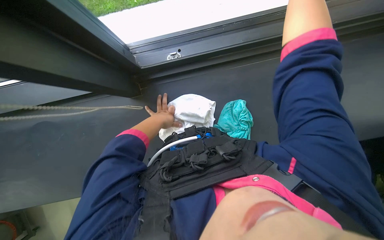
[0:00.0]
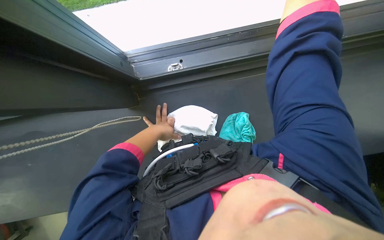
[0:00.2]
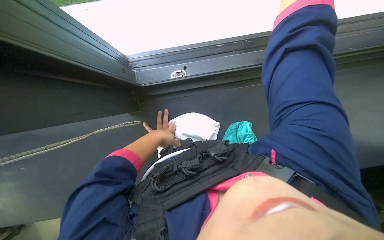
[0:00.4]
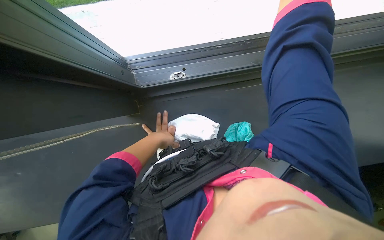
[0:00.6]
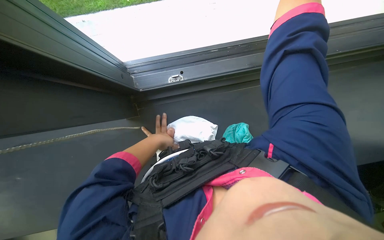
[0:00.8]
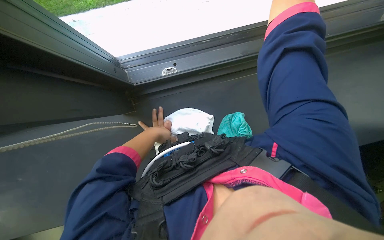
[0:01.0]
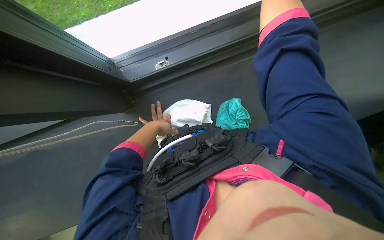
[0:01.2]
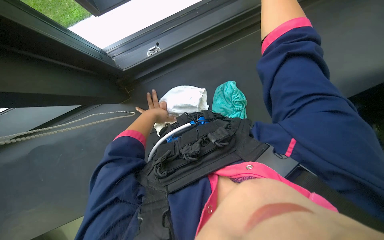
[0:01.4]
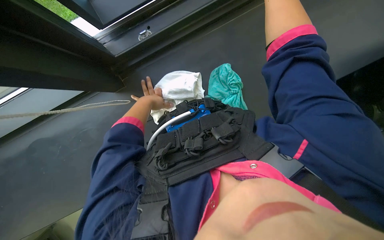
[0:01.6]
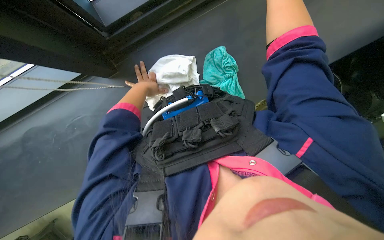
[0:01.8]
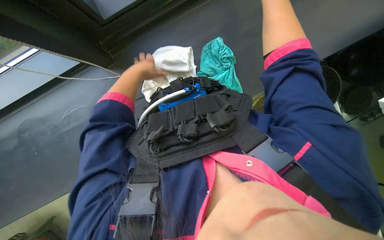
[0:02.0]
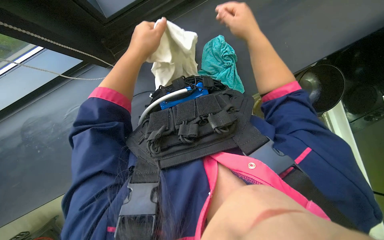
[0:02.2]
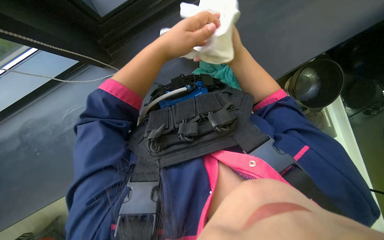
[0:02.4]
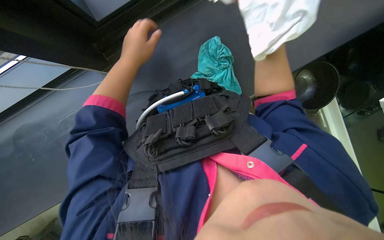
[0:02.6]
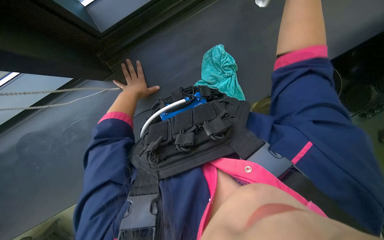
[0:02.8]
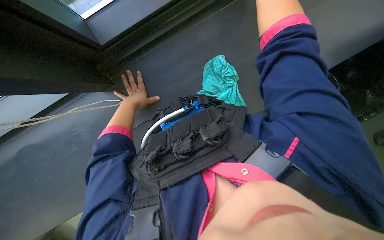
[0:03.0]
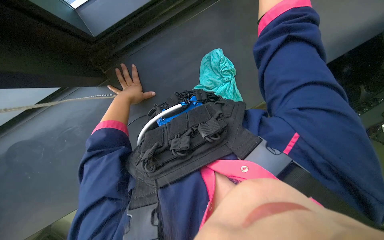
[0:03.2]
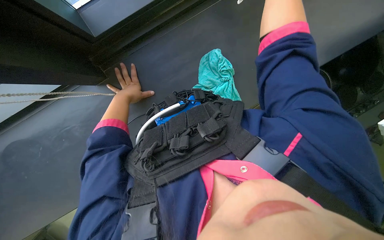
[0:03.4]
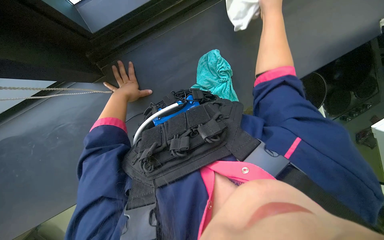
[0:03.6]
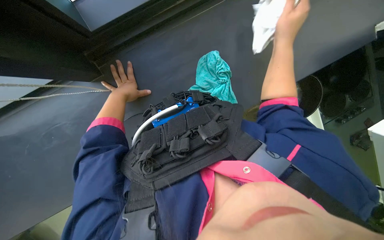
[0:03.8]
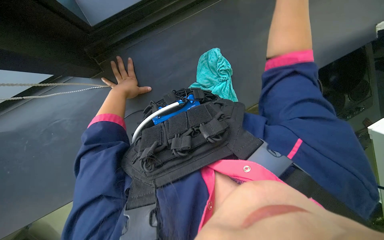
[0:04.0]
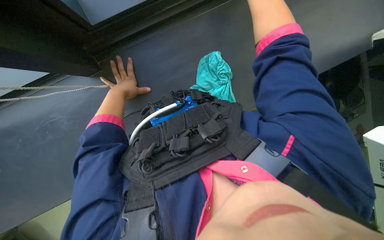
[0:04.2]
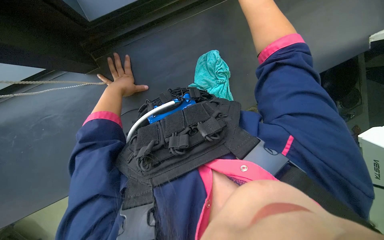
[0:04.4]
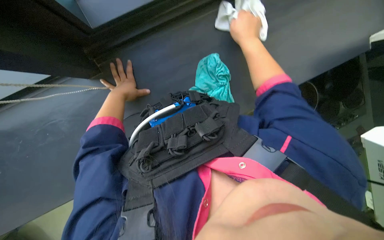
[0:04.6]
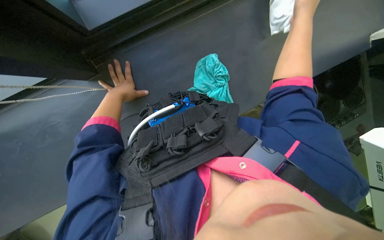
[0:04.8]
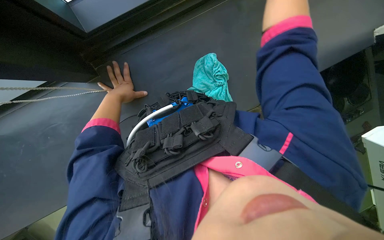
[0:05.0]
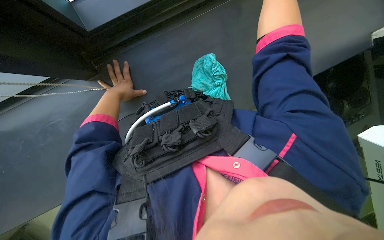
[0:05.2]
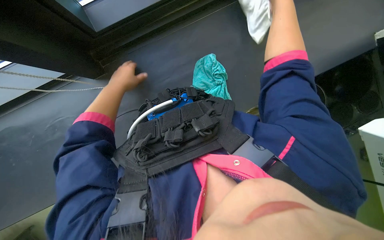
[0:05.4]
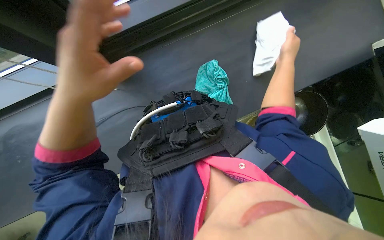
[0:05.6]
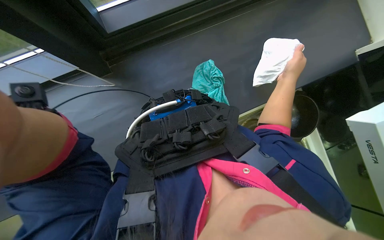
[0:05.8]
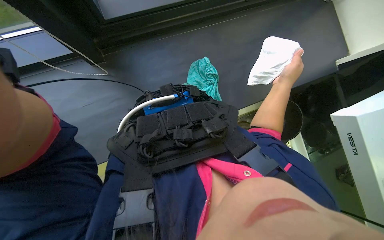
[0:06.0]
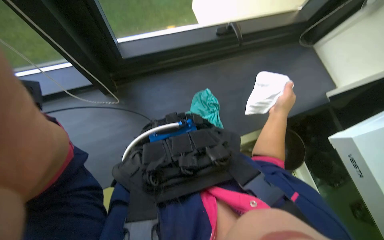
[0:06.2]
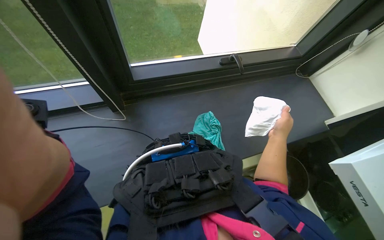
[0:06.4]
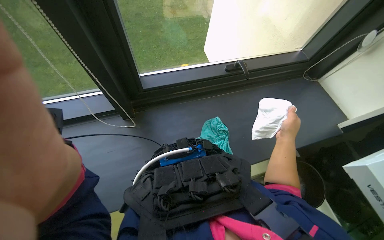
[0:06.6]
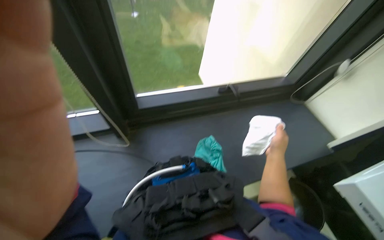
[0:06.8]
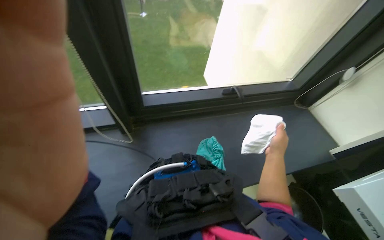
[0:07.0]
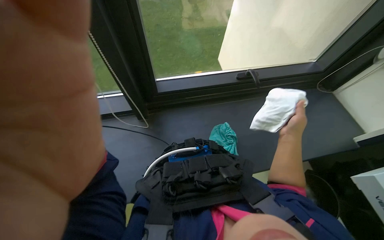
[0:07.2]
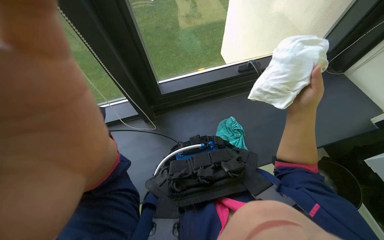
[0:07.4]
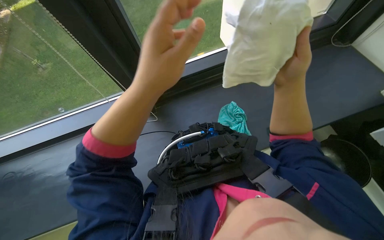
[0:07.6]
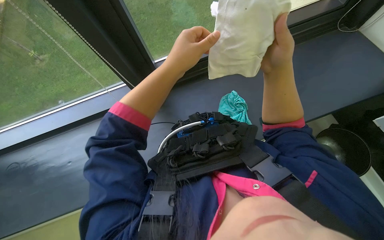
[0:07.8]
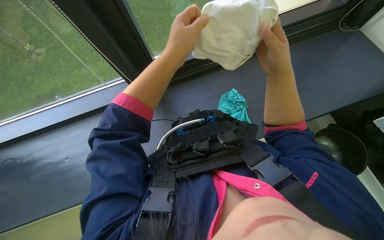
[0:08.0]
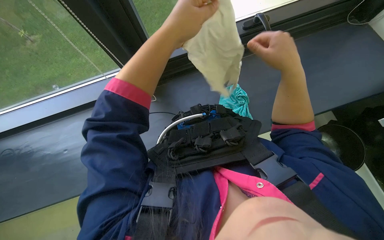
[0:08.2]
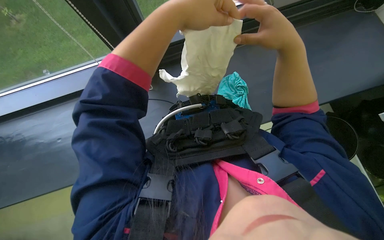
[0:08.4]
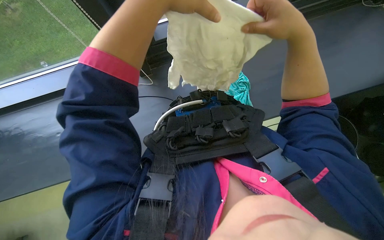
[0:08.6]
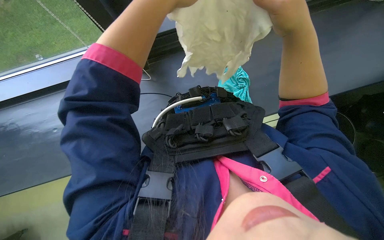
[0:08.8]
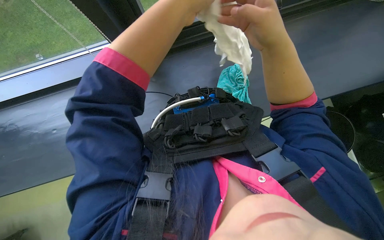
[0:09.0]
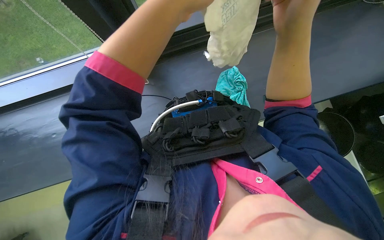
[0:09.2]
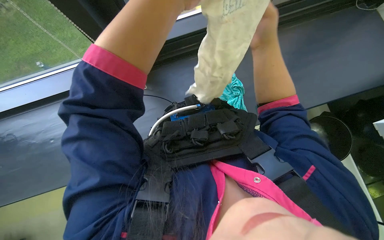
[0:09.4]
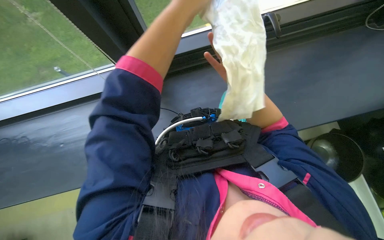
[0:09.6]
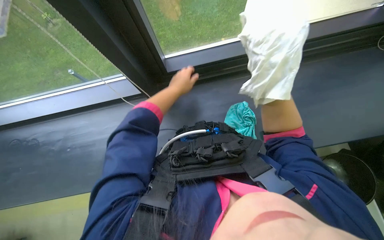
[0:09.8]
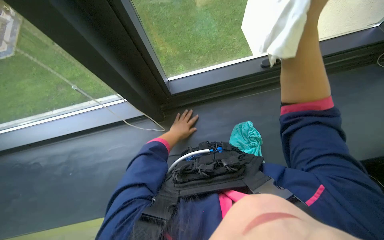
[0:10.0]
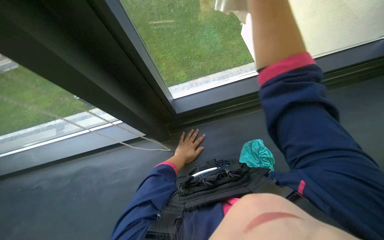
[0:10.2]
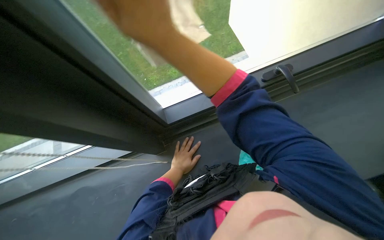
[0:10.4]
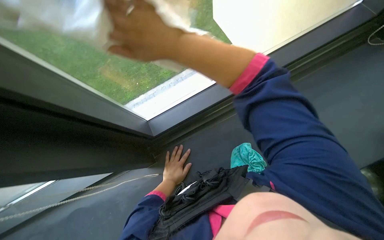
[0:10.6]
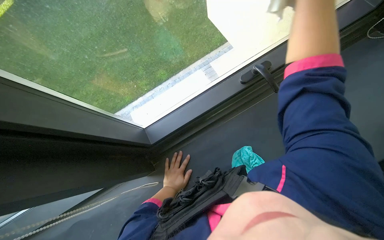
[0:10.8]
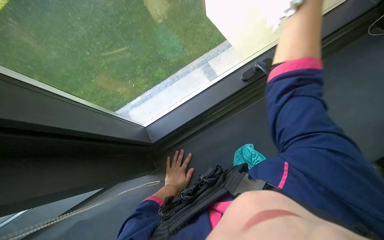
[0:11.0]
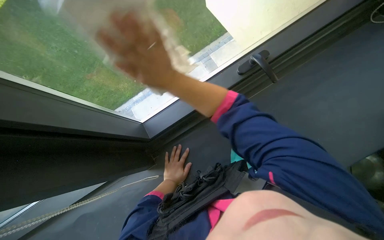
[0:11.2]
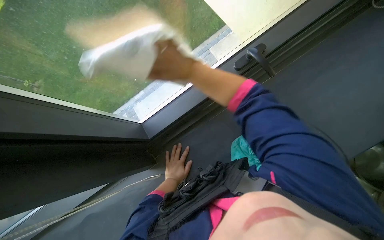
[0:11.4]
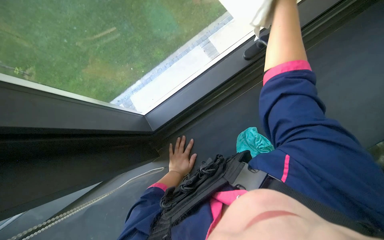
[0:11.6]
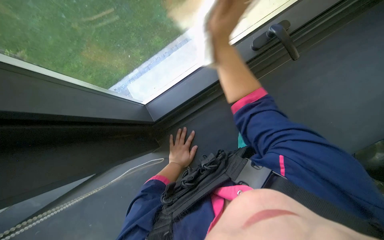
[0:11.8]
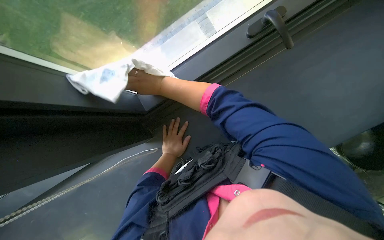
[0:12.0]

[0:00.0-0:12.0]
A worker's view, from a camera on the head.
Job: cleaning kitchen.
The whole recording: Wiping kitchen area surfaces. The worker wipes various kitchen surfaces including cabinets, counter, window frame, and blinds chain.
0:01.6 to 0:03.0: The left hand moves some 15 cm nearer to the camera and comes back.
0:06.0 to 0:07.6: The view tips upward by approximately 20 degrees.
0:07.6 to 0:09.0: The view tips downward by some 15 degrees.
0:09.0 to 0:10.4: The camera pitches upward, by approximately 40 degrees.

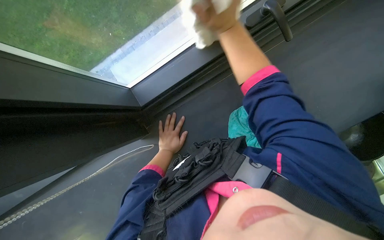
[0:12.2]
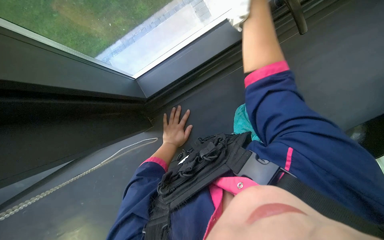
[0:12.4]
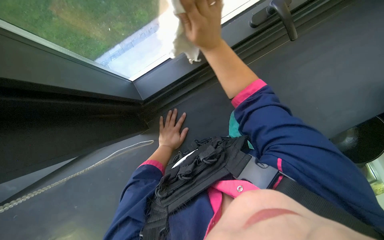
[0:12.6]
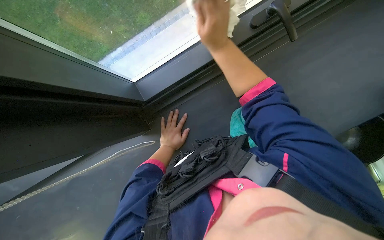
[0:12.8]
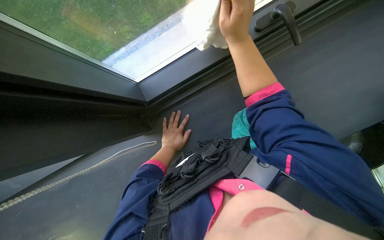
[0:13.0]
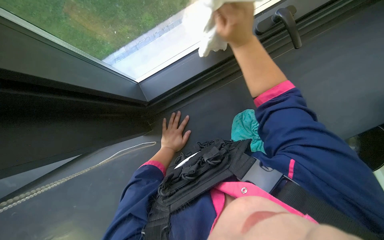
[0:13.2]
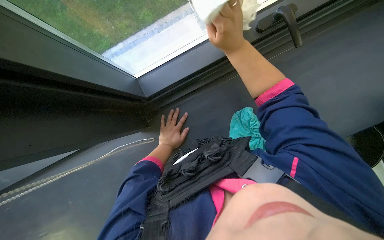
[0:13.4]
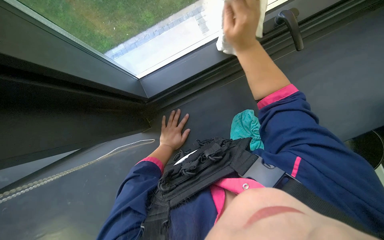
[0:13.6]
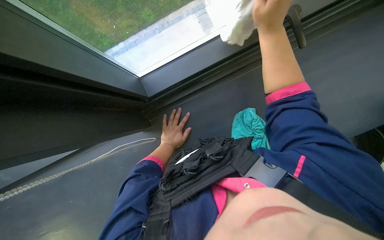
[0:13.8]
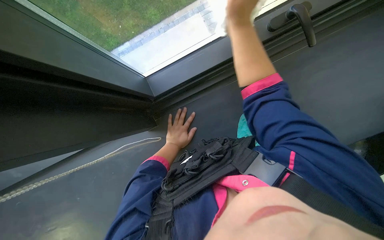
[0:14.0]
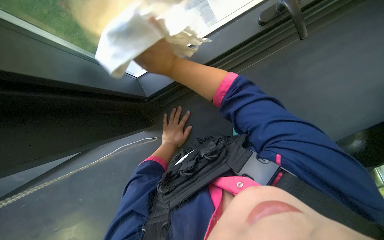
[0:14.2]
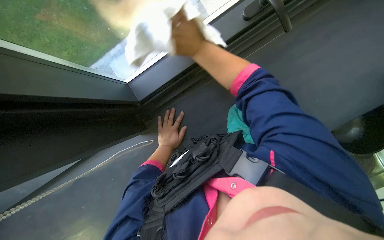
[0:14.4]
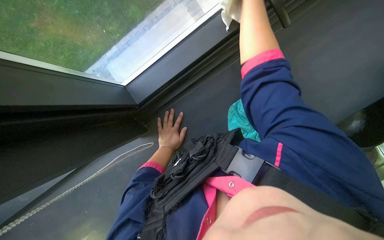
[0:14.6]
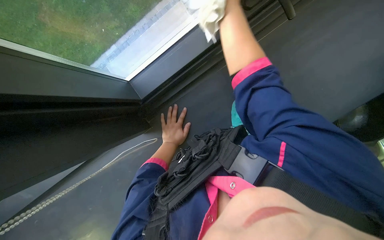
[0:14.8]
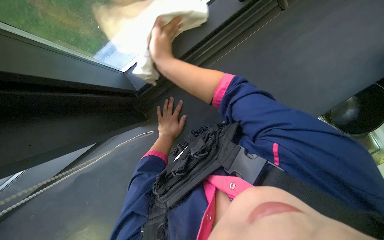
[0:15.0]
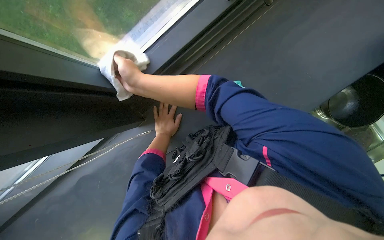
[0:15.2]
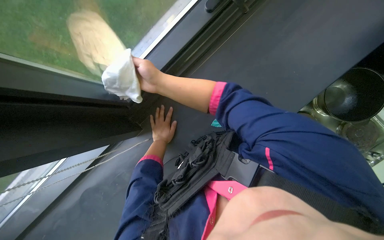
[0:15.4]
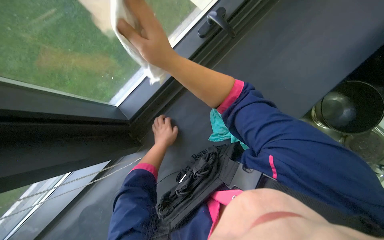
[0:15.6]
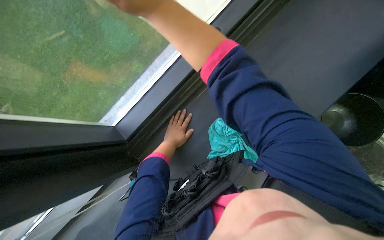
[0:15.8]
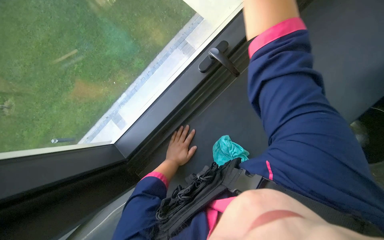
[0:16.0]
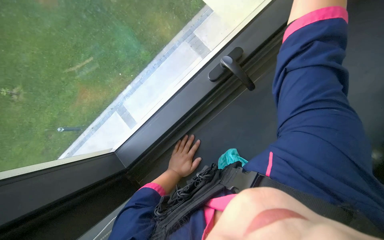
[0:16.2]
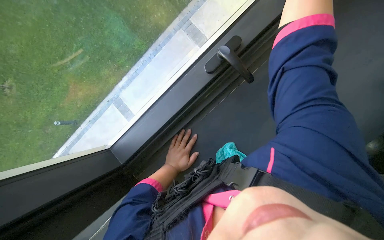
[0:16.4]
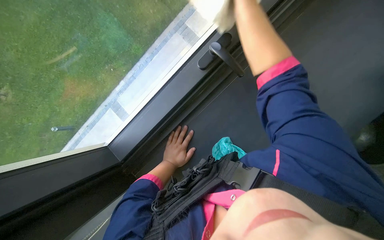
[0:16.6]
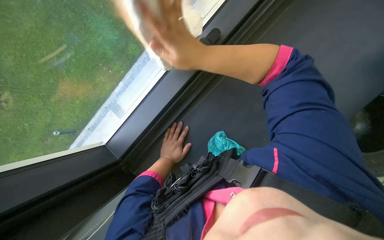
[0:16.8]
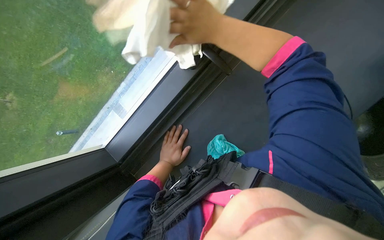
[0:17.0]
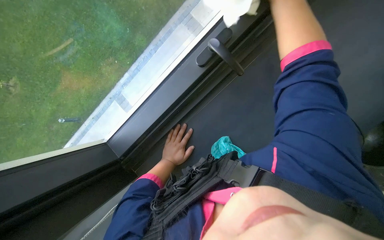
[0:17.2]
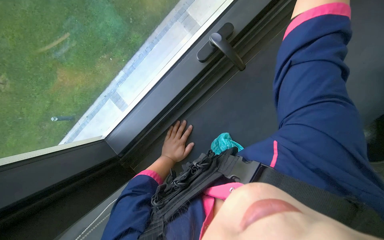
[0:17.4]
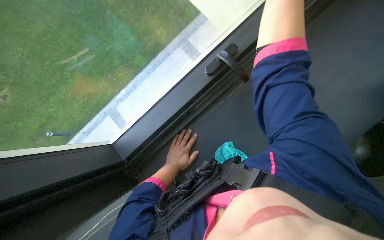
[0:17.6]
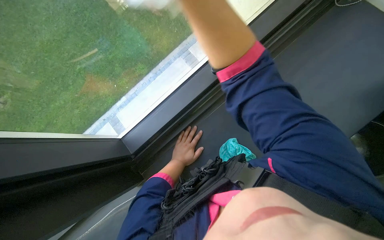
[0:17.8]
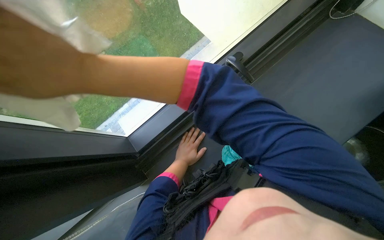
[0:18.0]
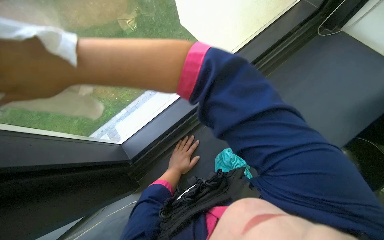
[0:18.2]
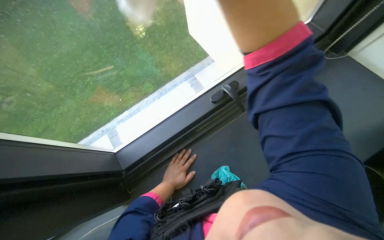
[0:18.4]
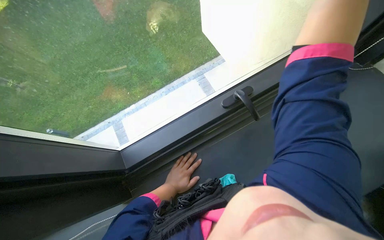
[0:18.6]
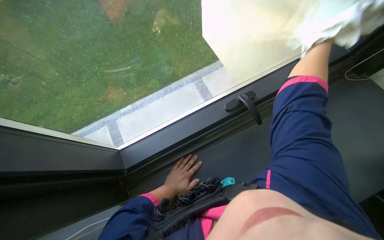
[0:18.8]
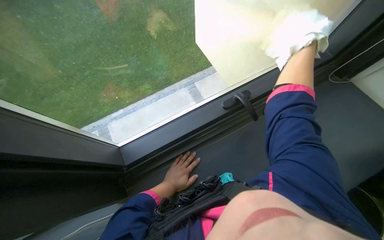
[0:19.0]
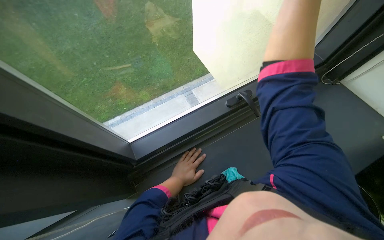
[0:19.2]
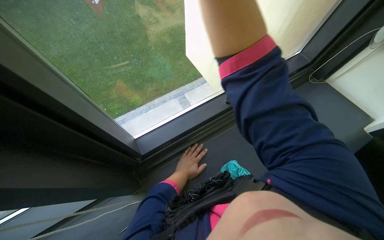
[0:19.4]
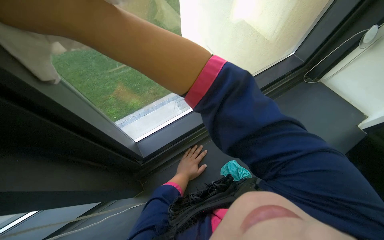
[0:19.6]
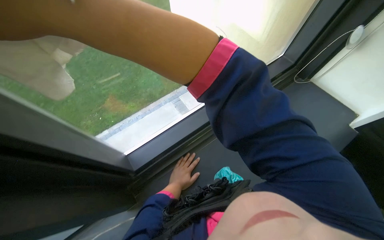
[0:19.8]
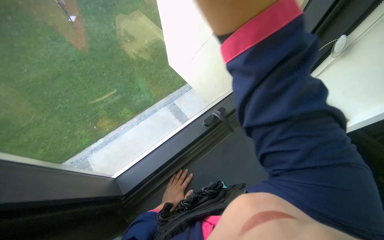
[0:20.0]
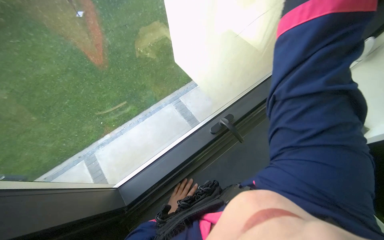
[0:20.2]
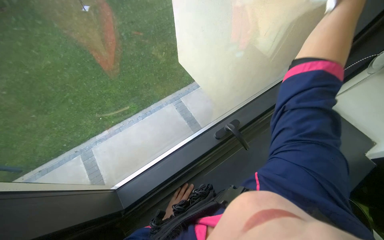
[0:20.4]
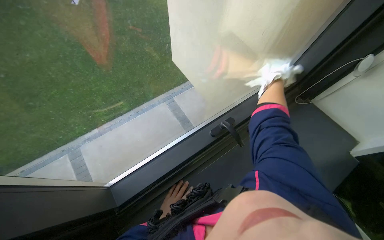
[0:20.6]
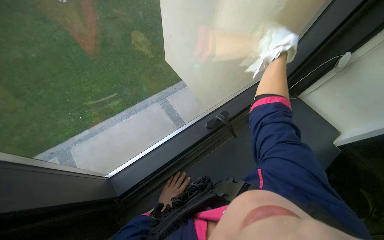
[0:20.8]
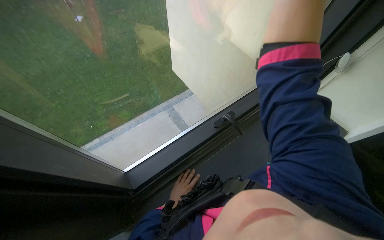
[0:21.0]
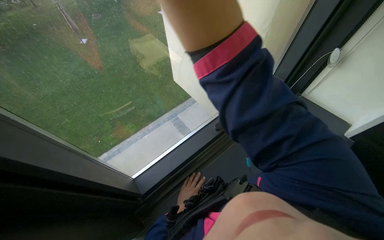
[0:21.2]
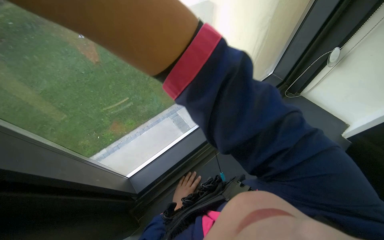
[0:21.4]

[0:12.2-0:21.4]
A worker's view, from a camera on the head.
Job: cleaning kitchen.
The whole recording: Wiping kitchen area surfaces. The worker wipes various kitchen surfaces including cabinets, counter, window frame, and blinds chain.
0:13.8 to 0:15.2: The right hand heads to the left, down the picture and farther from the camera, covering about 30 cm.
0:18.4 to 0:19.8: The left hand shifts about 10 cm farther from the camera.
